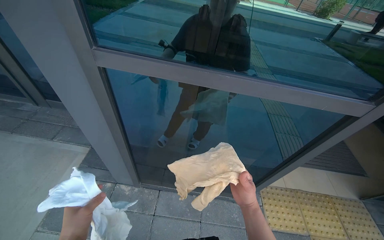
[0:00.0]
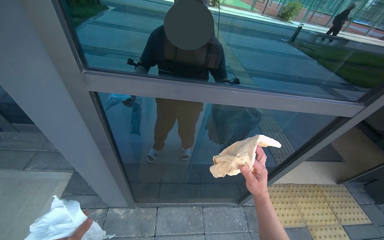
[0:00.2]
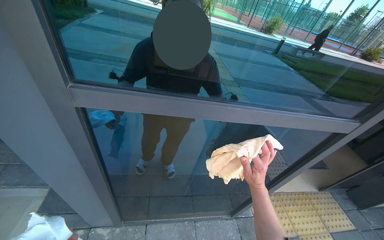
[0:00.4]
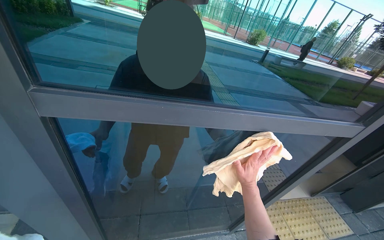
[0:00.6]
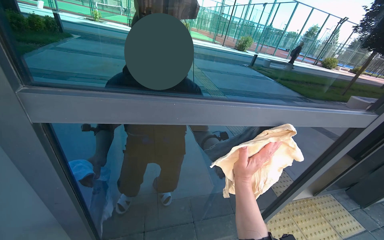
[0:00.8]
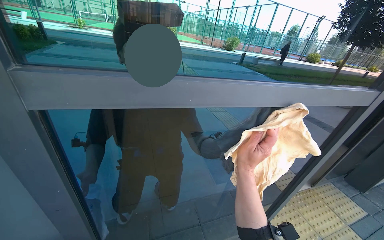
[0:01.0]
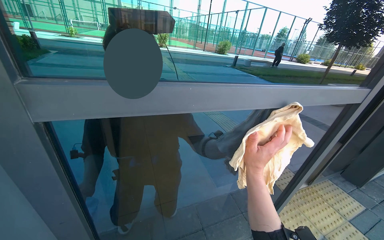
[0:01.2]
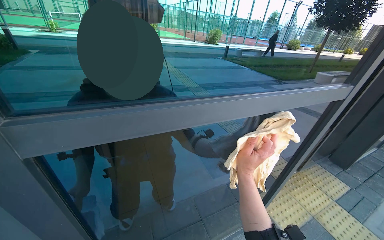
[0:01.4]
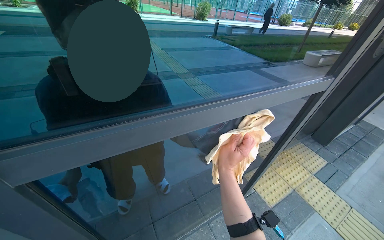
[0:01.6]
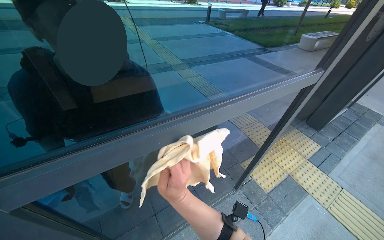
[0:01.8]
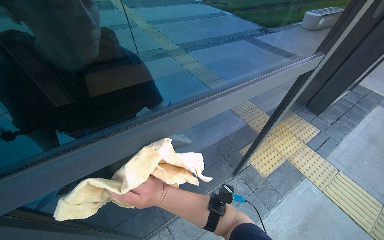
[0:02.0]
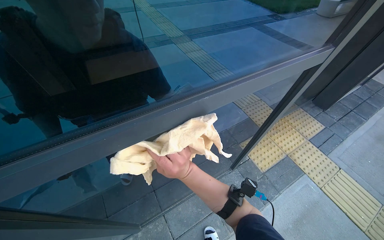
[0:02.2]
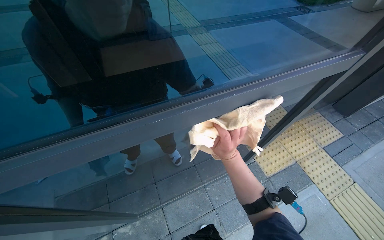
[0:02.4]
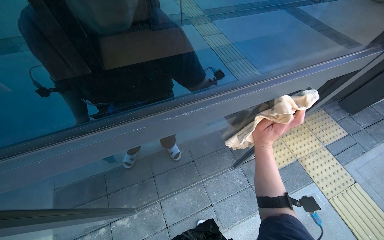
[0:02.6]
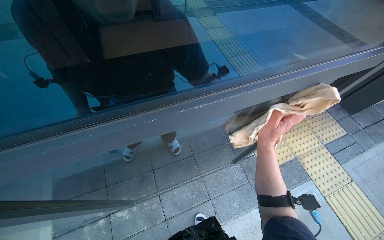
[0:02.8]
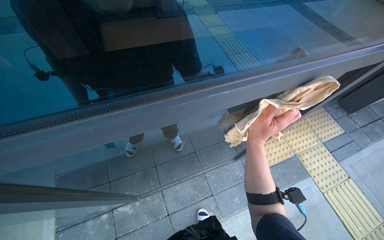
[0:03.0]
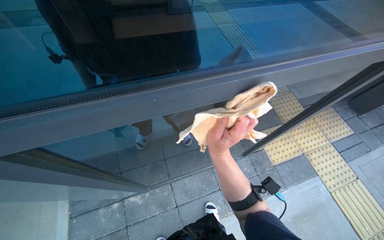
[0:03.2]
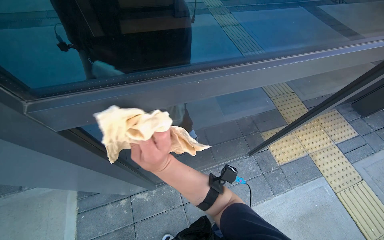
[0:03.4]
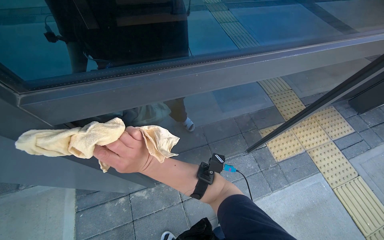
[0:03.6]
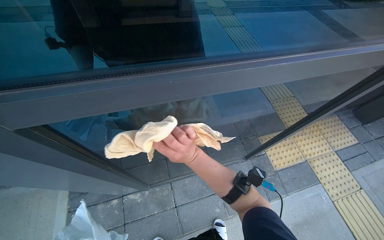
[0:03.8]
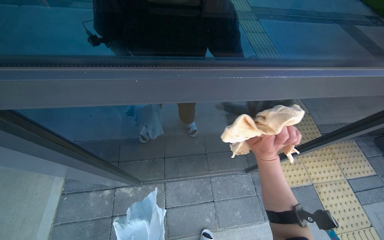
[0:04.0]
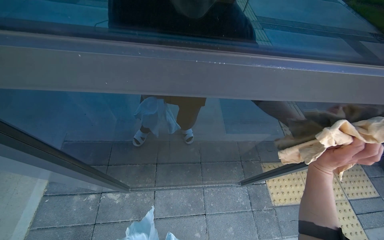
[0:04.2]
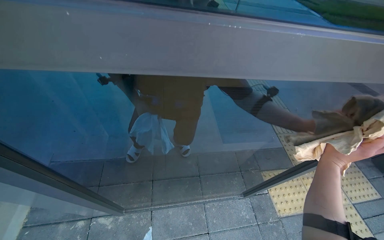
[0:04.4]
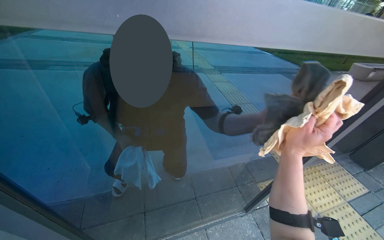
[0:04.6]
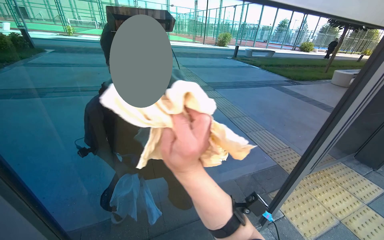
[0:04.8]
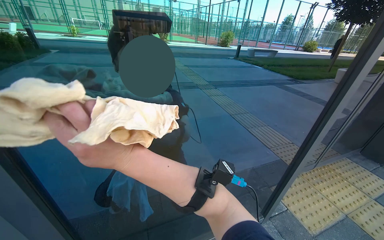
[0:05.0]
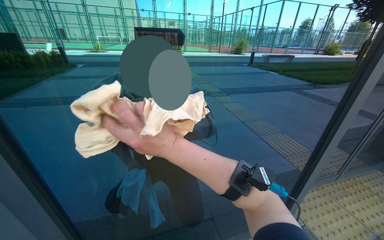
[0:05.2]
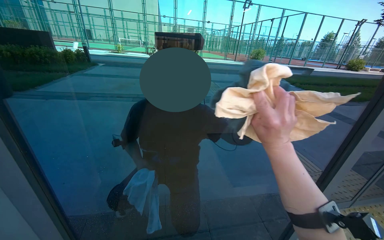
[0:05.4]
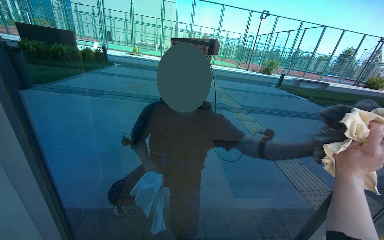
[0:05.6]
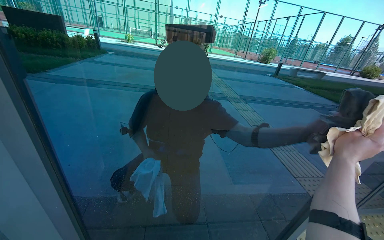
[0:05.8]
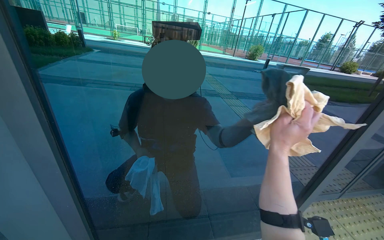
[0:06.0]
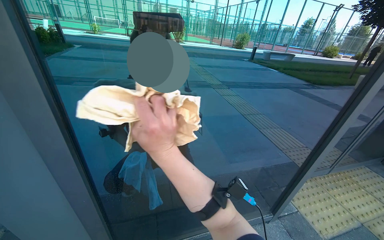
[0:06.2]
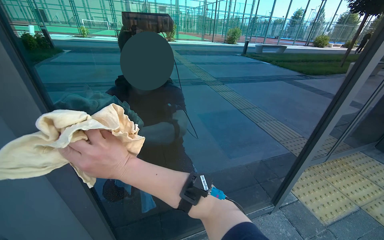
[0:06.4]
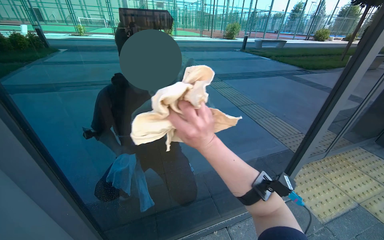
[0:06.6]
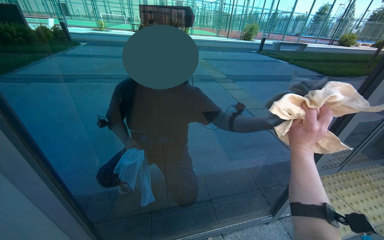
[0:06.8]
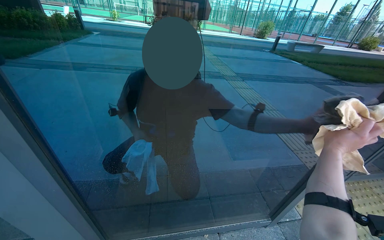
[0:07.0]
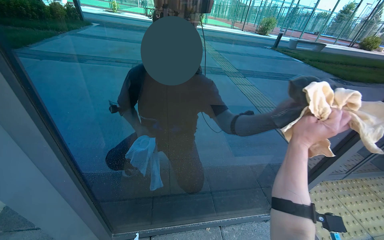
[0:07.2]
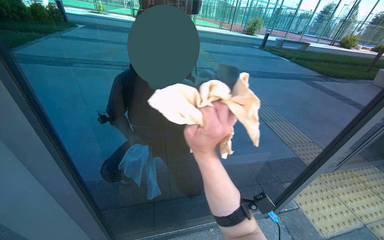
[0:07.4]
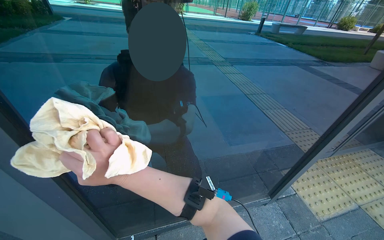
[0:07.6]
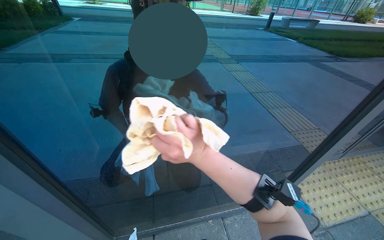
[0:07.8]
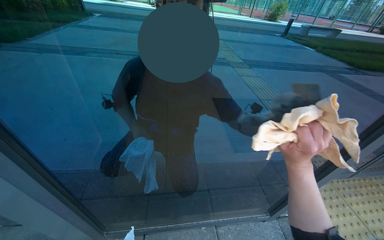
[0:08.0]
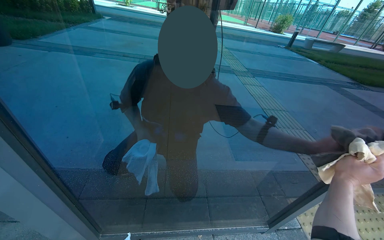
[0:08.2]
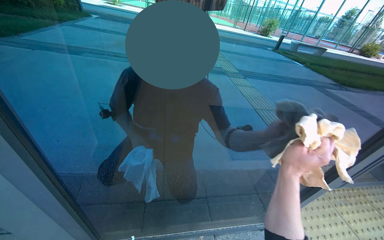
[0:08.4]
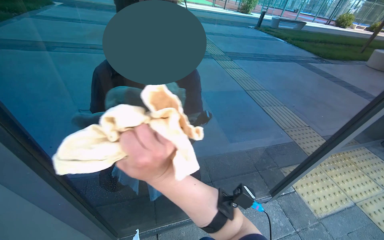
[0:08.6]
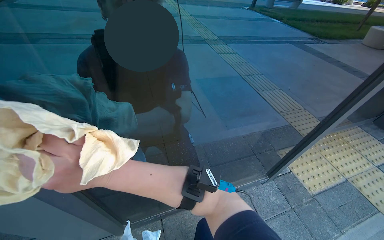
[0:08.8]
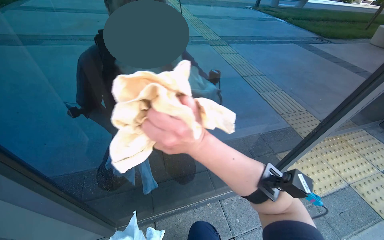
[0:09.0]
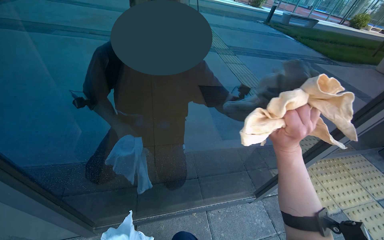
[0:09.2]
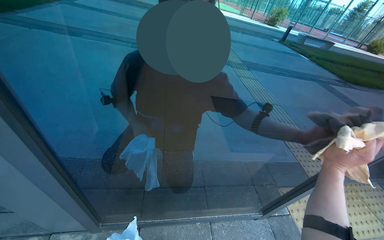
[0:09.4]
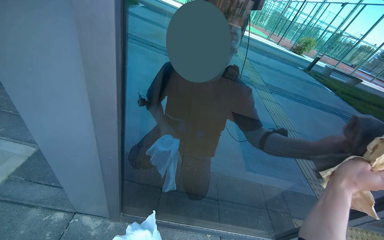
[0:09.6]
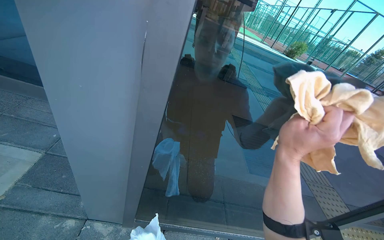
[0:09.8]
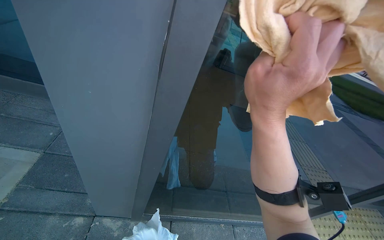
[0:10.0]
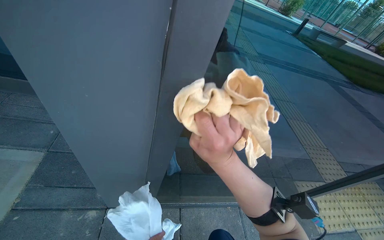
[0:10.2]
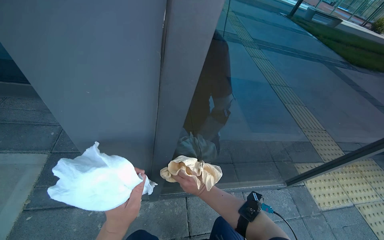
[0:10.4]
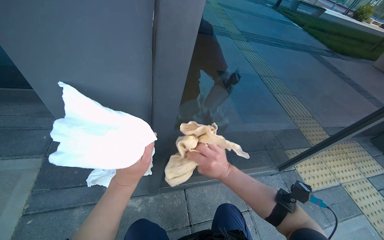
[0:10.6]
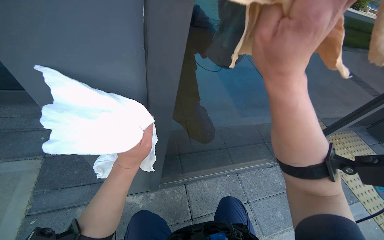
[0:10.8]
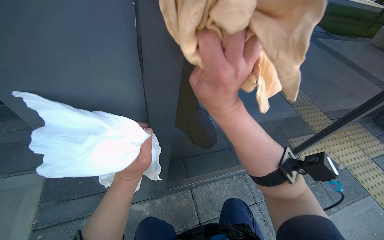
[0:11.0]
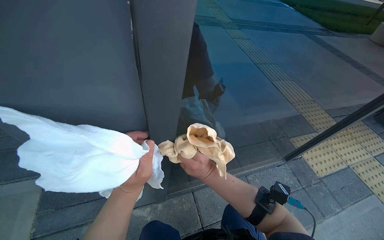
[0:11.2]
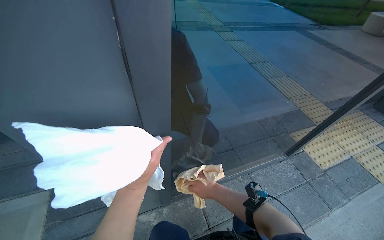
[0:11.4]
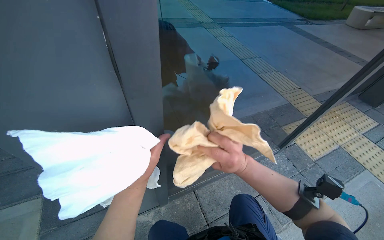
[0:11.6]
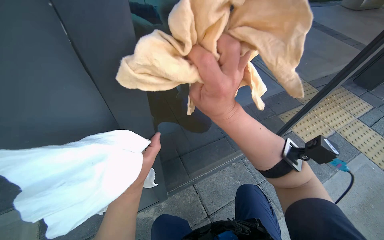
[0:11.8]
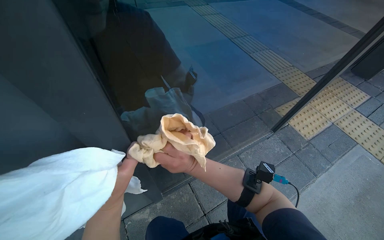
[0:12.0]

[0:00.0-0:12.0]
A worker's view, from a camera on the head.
Job: cleaning windows.
The whole recording: Cleaning glass door. The worker cleans the glass door using a squeegee and then wipes it with a cloth, also cleaning the door handle.
0.0 to 1.6 s: The head turns to the right by roughly 35 degrees. The right hand shifts about 30 cm to the left and up the picture.
1.6 to 3.0 s: The view tips downward by about 20 degrees. The right hand moves about 15 cm to the left and comes back.
3.0 to 4.4 s: The right hand heads to the right, covering some 10 cm.
4.4 to 6.0 s: The view tilts about 15 degrees upward. The right hand moves left and right over some 50 cm, changing direction 2 times.
6.0 to 7.6 s: The right hand goes left and right, about 60 cm each way, reversing 2 times.
7.6 to 9.0 s: The right hand shifts roughly 25 cm to the right and farther from the camera.
10.4 to 12.0 s: The right hand moves up and down the picture over about 25 cm, changing direction 3 times.

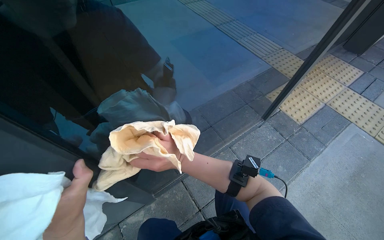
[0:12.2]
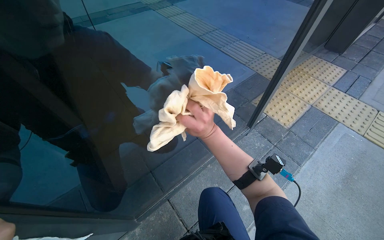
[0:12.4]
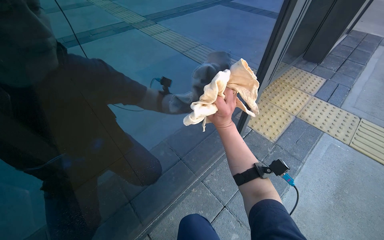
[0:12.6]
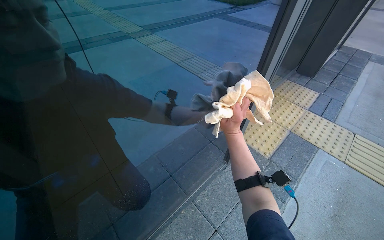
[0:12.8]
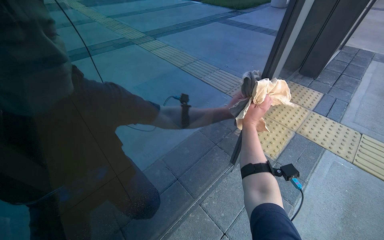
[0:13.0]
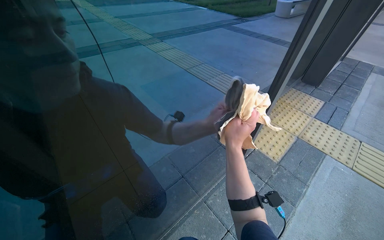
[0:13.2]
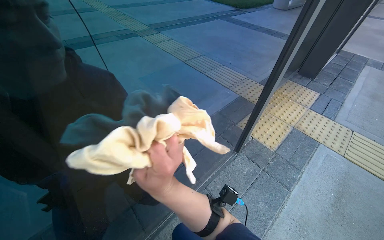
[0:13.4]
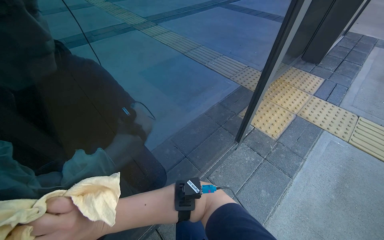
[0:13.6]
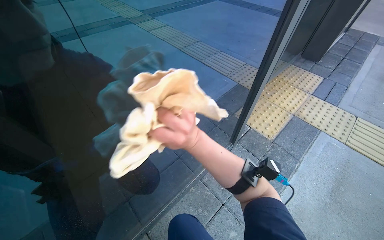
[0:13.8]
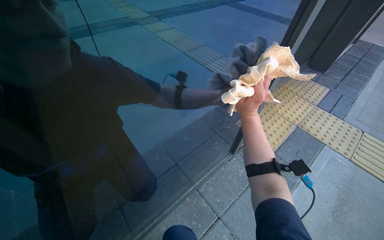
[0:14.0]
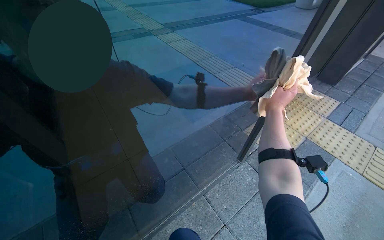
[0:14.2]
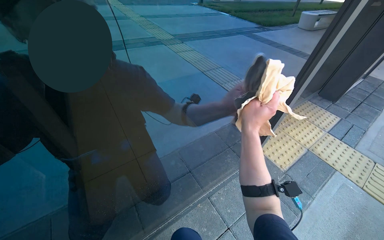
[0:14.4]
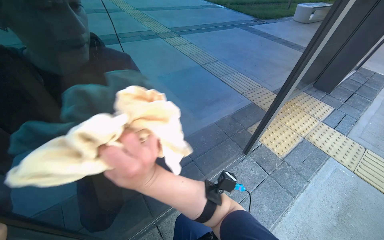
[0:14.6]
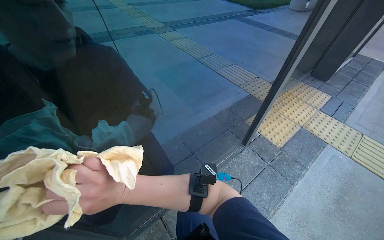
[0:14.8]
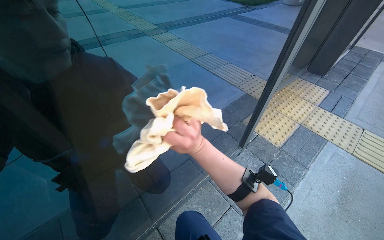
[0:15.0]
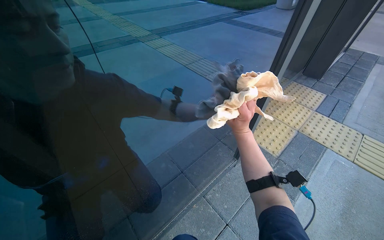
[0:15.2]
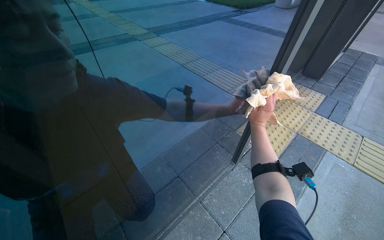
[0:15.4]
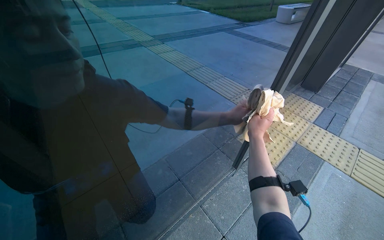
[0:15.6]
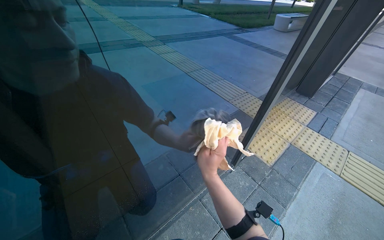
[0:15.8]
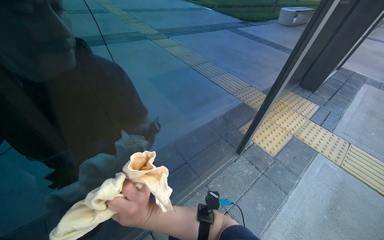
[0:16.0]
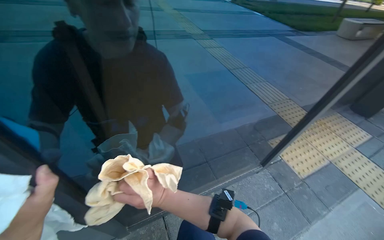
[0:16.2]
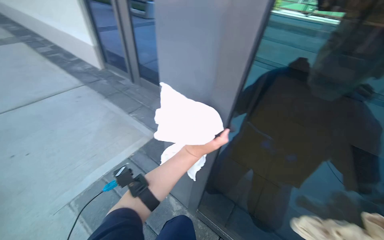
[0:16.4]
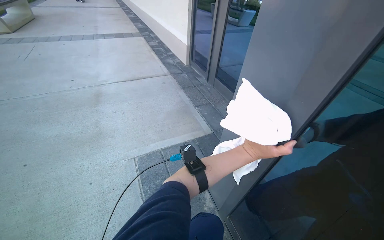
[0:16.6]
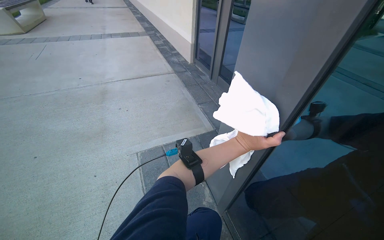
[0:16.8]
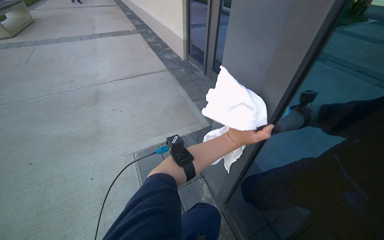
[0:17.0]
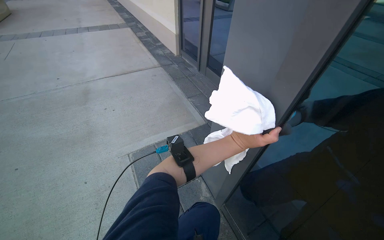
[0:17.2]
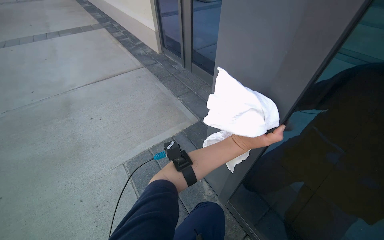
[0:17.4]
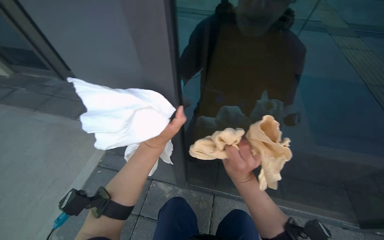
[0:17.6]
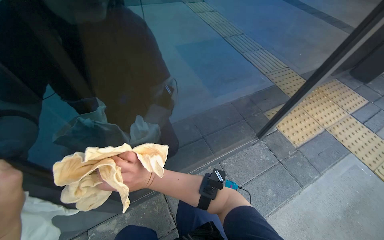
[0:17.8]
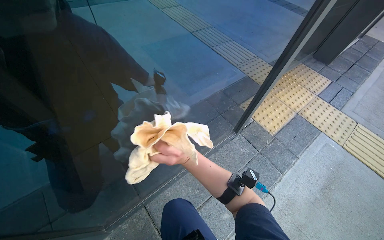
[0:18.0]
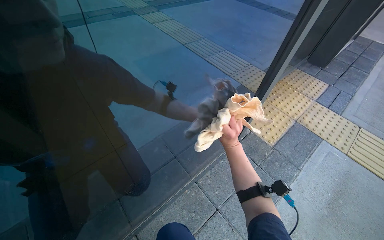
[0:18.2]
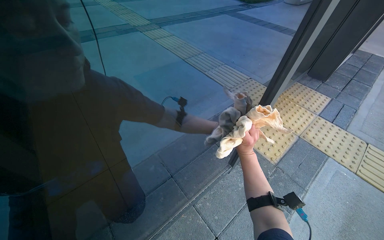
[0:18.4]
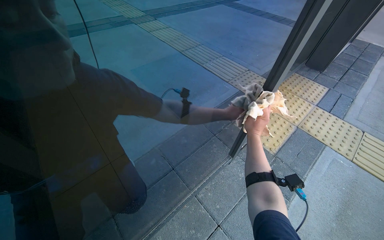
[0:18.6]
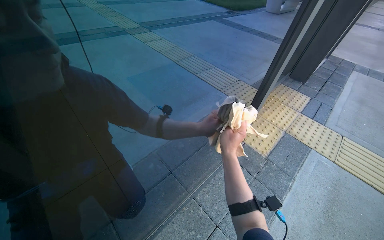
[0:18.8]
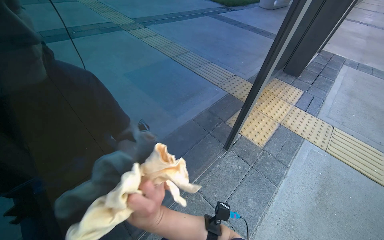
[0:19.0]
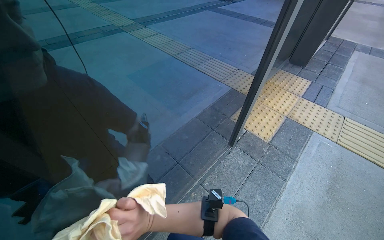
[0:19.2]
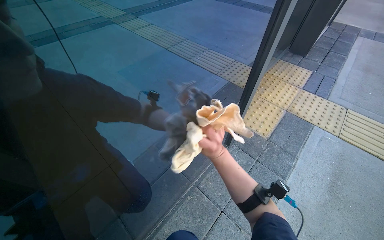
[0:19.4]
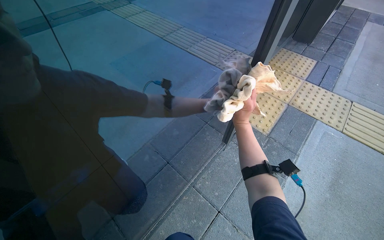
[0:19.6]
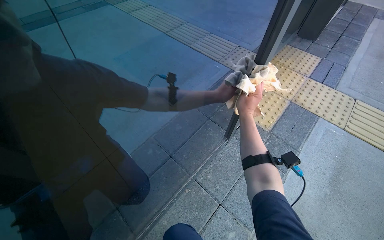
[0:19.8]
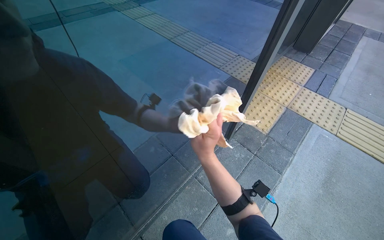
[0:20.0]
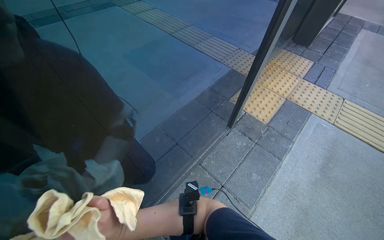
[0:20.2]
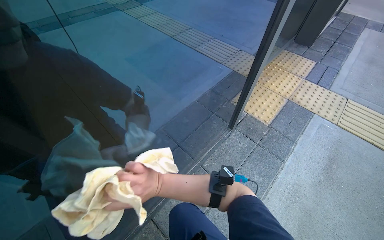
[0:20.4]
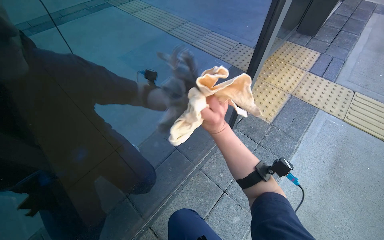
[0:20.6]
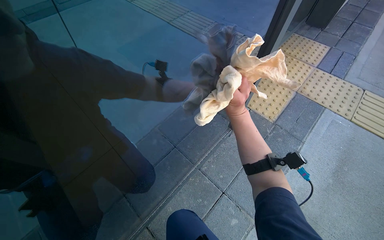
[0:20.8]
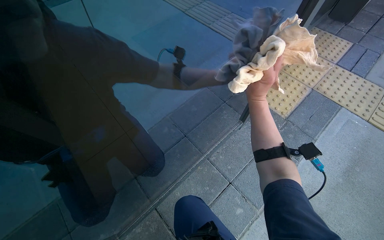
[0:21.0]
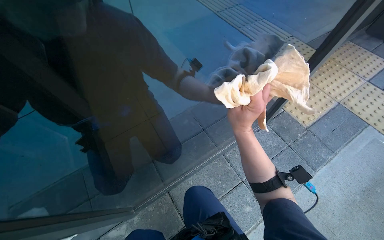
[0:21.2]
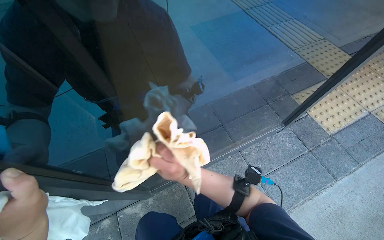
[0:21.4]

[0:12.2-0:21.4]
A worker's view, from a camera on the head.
Job: cleaning windows.
The whole recording: Cleaning glass door. The worker cleans the glass door using a squeegee and then wipes it with a cloth, also cleaning the door handle.
15.2 to 16.8 s: The head turns to the left by roughly 55 degrees.
19.8 to 21.4 s: The head rotates roughly 20 degrees to the left.
